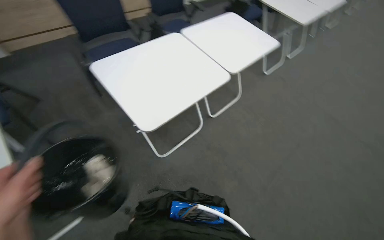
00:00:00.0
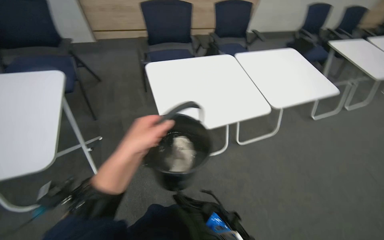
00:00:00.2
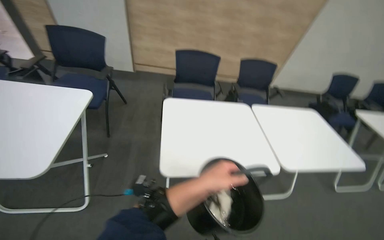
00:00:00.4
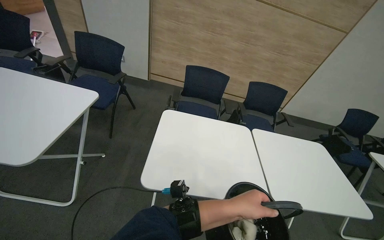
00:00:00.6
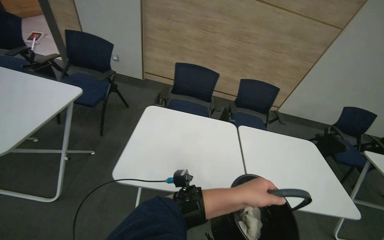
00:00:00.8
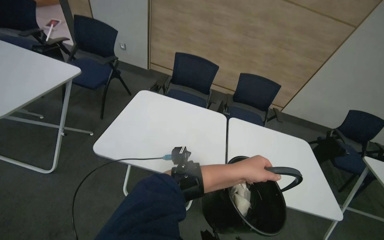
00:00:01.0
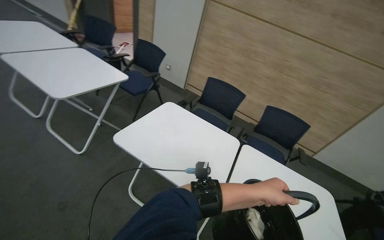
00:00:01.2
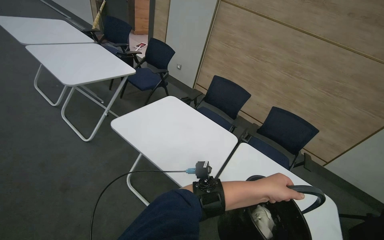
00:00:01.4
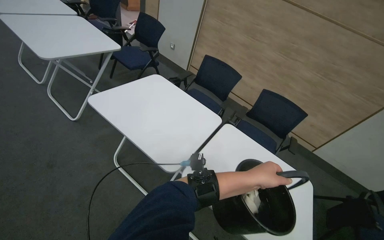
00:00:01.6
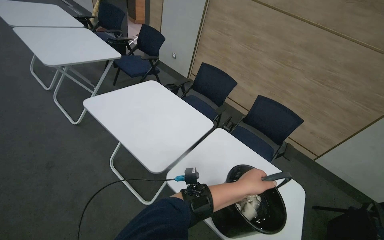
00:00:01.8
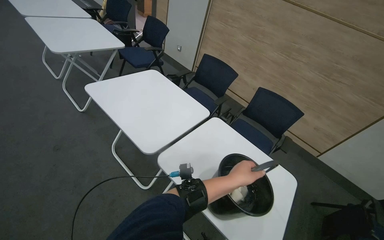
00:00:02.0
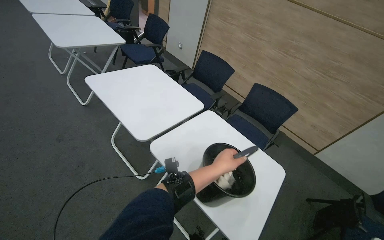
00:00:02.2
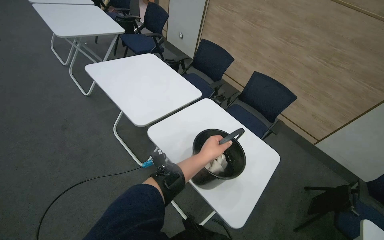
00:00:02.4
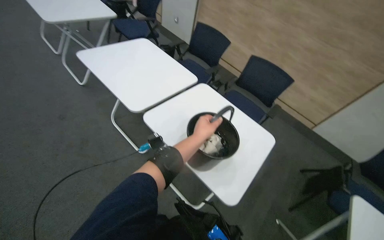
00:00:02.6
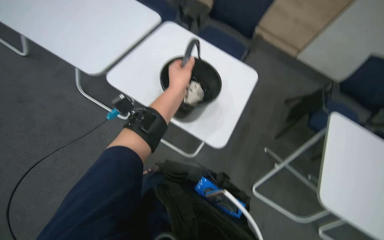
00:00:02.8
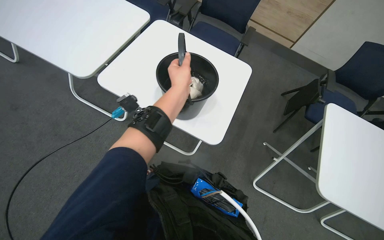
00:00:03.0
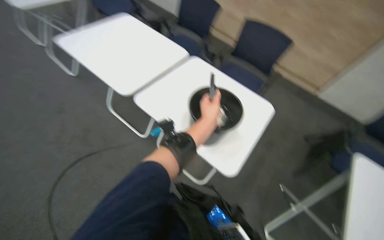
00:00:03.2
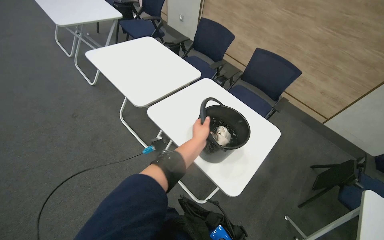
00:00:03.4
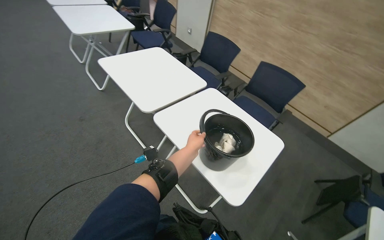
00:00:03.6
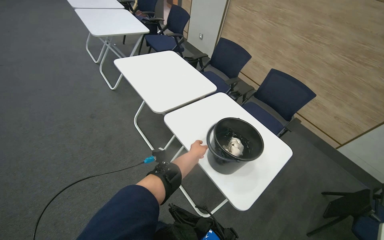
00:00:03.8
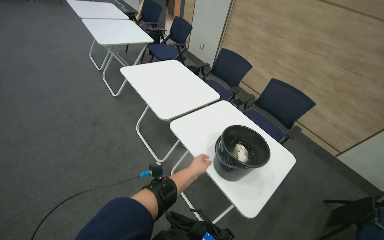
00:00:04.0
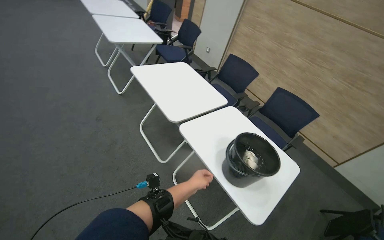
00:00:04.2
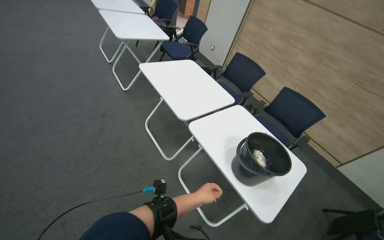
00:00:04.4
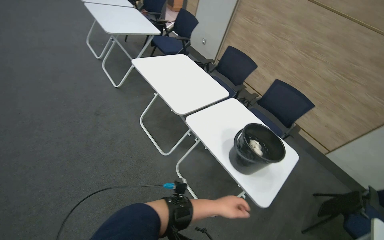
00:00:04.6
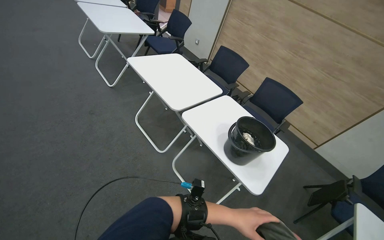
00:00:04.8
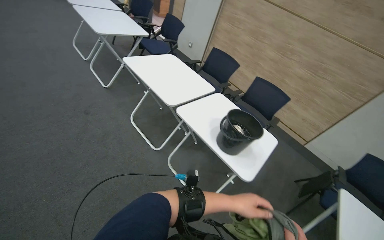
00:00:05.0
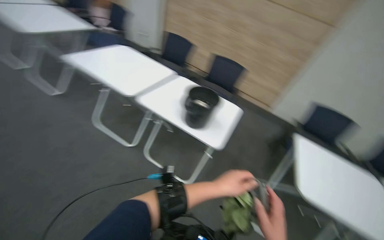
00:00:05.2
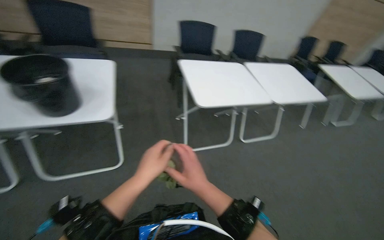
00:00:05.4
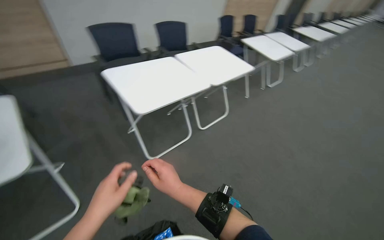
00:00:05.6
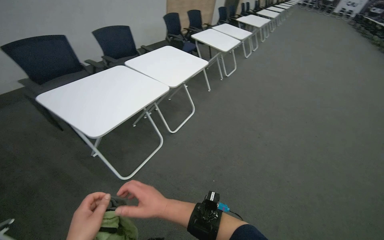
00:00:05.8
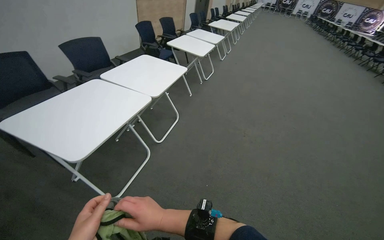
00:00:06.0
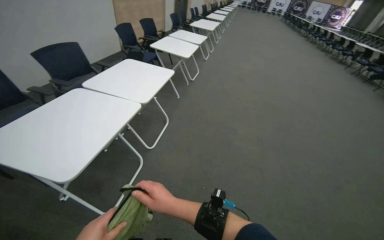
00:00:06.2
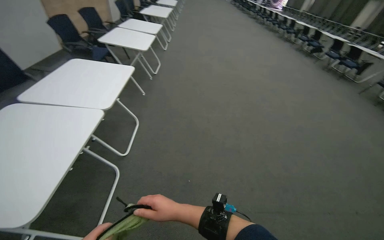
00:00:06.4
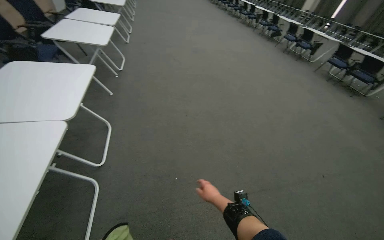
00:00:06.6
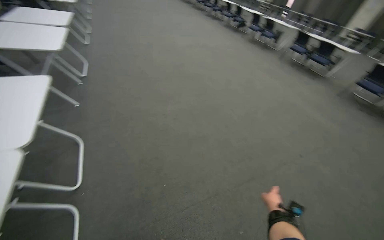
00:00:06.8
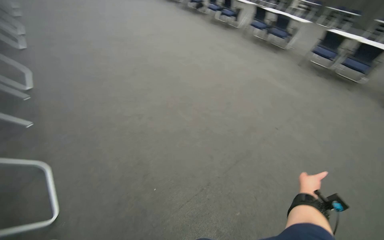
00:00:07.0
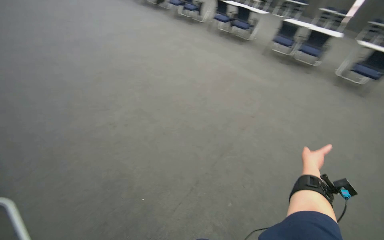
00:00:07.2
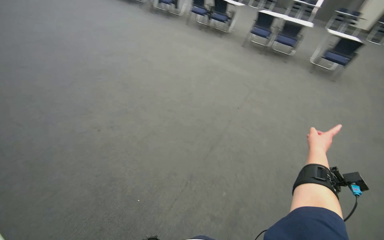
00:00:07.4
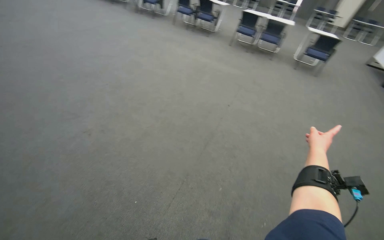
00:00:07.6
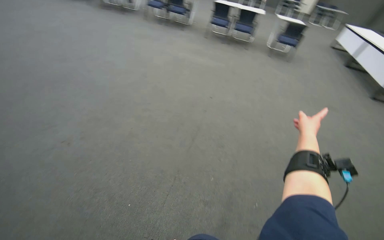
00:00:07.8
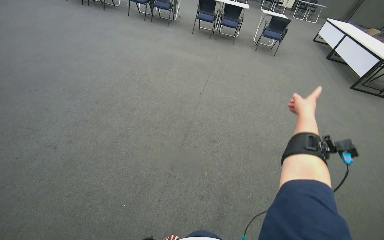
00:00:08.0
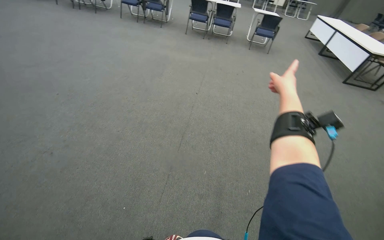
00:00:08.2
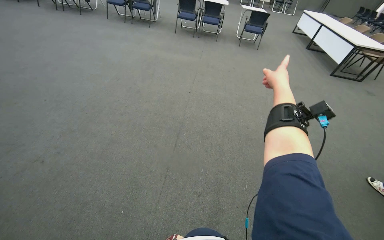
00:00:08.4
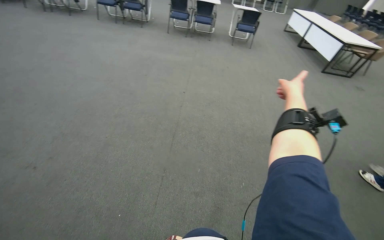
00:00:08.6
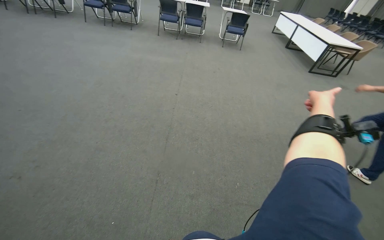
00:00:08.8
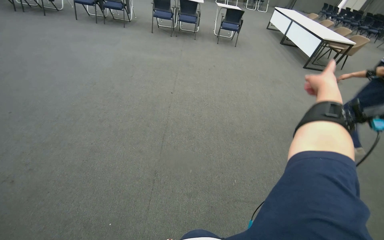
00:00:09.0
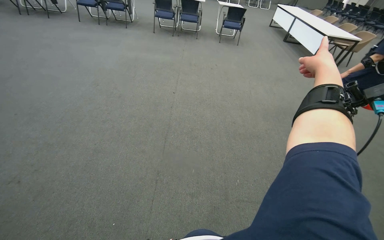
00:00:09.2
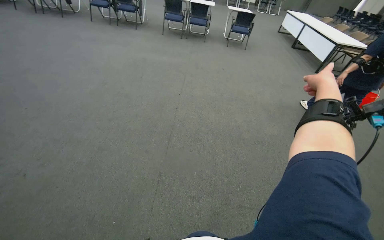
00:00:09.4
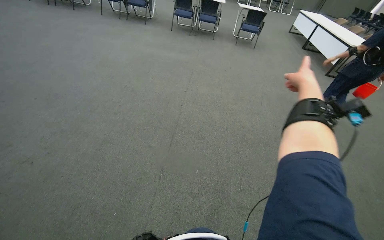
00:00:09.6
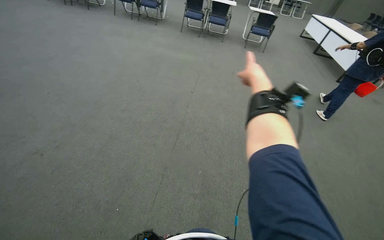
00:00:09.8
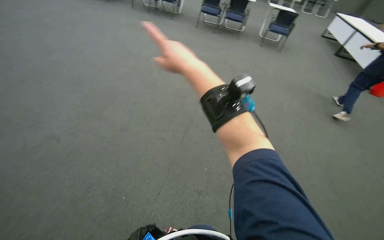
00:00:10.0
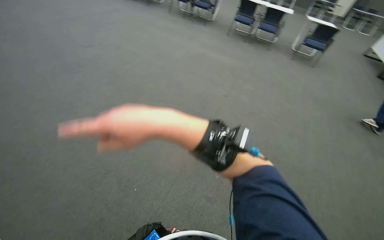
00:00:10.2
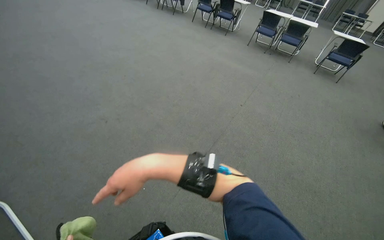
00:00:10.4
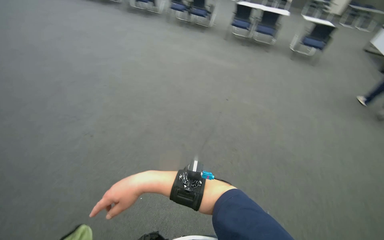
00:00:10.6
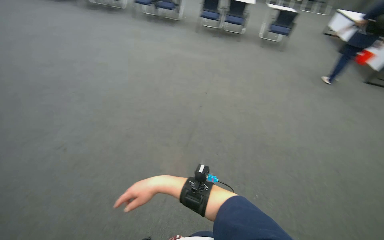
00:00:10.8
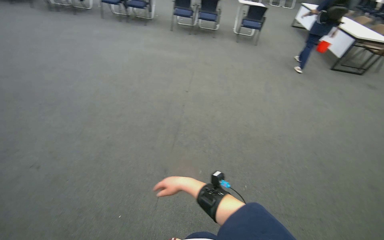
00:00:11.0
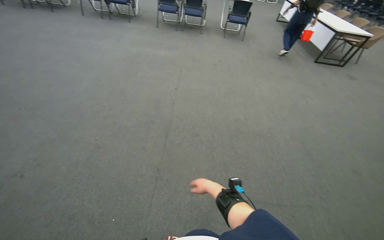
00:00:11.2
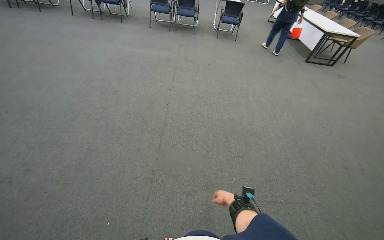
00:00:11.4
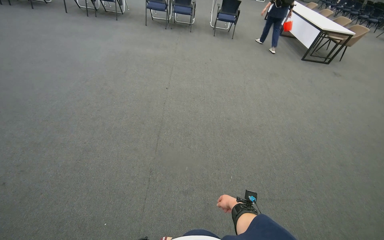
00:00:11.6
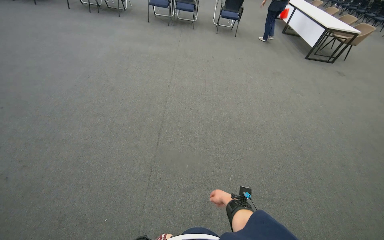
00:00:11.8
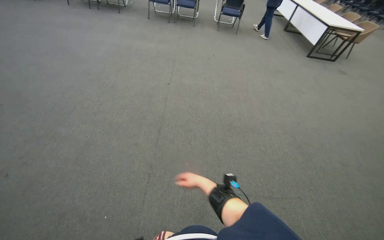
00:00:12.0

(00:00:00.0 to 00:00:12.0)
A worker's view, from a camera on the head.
Job: wiping surfaces.
The whole recording: Wiping conference room tables and chairs. The worker wipes down tables and chairs in the conference room, periodically rinsing the cloth.
00:00:00.0 - 00:00:01.6: The head travels some 50 cm. The wearer looks roughly 70 degrees further to the left. The view tips upward by roughly 30 degrees.
00:00:01.6 - 00:00:03.0: The head travels approximately 50 cm. The wearer looks some 25 degrees further downward.
00:00:03.0 - 00:00:04.4: The wearer looks some 25 degrees further upward. The scene rotates clockwise by approximately 25 degrees.
00:00:04.4 - 00:00:06.0: The camera is carried approximately 40 cm. The wearer's head swings roughly 115 degrees to the right. The wearer looks approximately 20 degrees further downward.
00:00:06.0 - 00:00:07.6: The wearer's head swings roughly 80 degrees to the right. The view tilts about 15 degrees downward.
00:00:07.6 - 00:00:09.0: The head rotates about 25 degrees to the right. The right hand is displaced nearer to the camera by about 20 cm.
00:00:09.0 - 00:00:10.4: The head turns to the left by some 35 degrees.
00:00:10.4 - 00:00:12.0: The wearer's head swings approximately 35 degrees to the right.

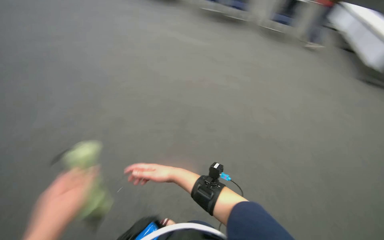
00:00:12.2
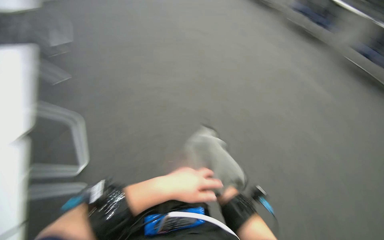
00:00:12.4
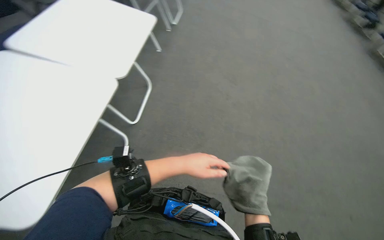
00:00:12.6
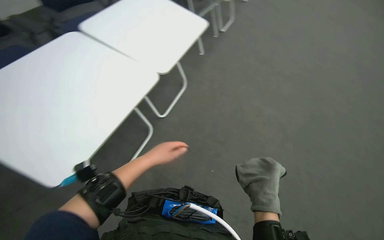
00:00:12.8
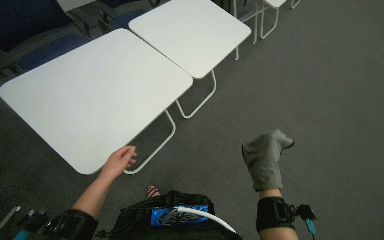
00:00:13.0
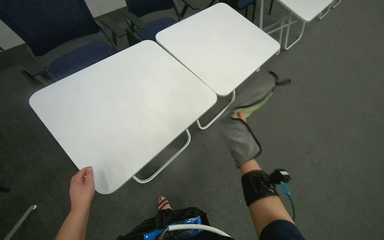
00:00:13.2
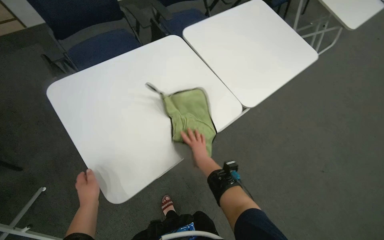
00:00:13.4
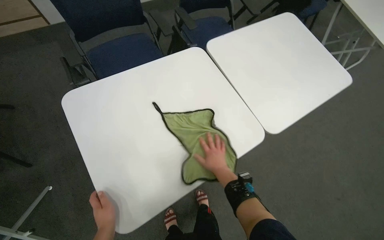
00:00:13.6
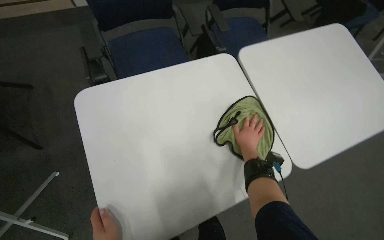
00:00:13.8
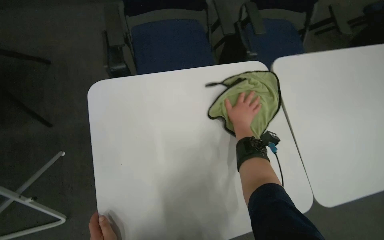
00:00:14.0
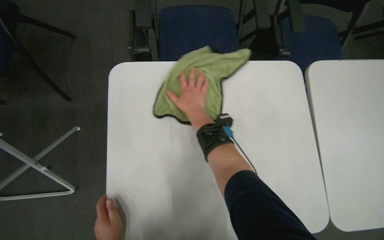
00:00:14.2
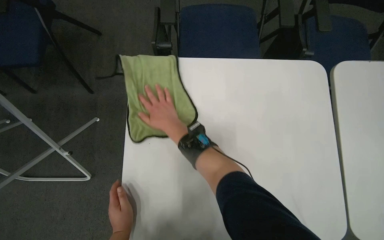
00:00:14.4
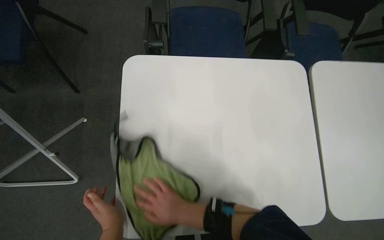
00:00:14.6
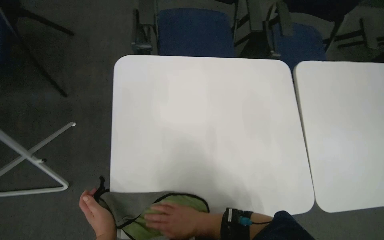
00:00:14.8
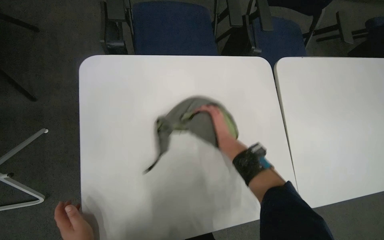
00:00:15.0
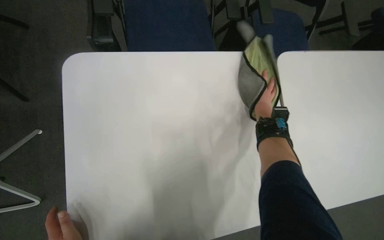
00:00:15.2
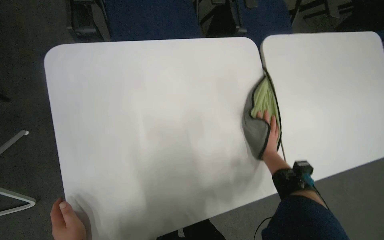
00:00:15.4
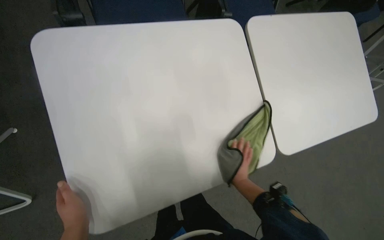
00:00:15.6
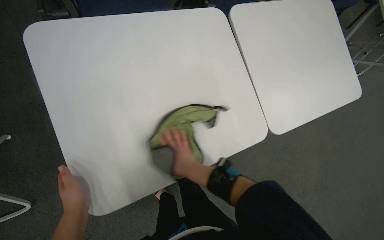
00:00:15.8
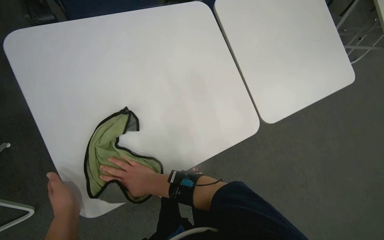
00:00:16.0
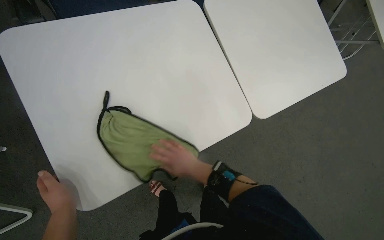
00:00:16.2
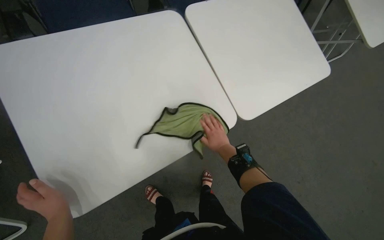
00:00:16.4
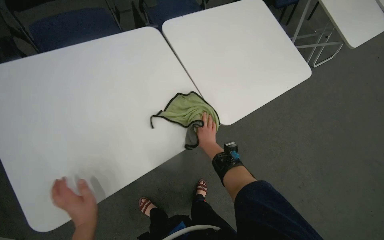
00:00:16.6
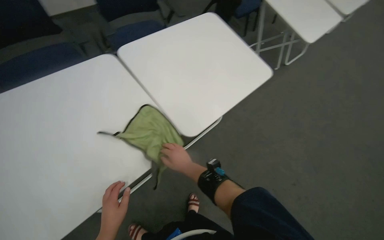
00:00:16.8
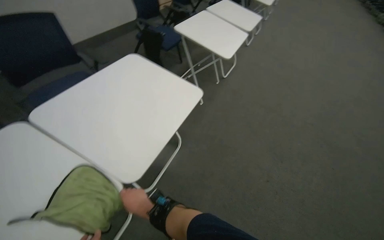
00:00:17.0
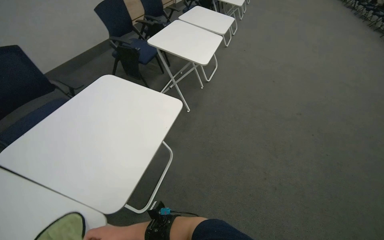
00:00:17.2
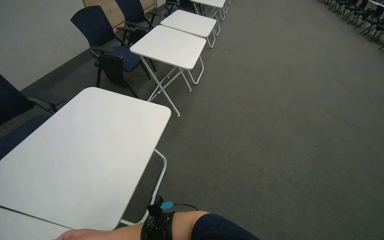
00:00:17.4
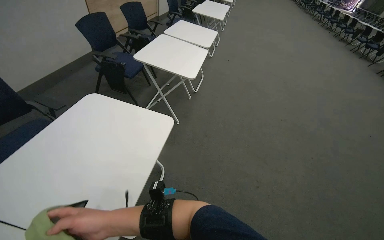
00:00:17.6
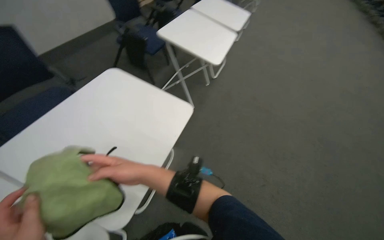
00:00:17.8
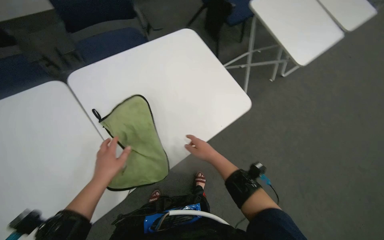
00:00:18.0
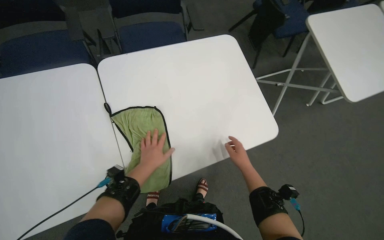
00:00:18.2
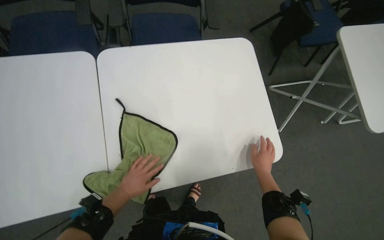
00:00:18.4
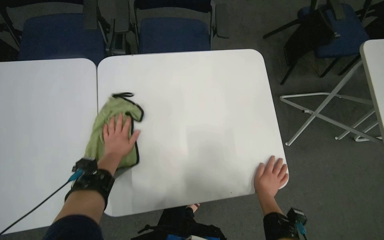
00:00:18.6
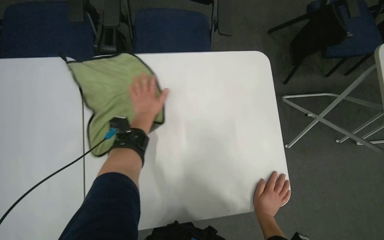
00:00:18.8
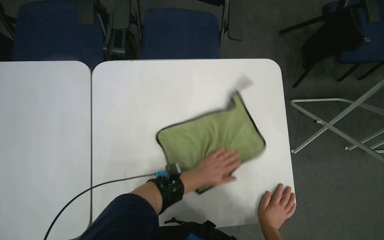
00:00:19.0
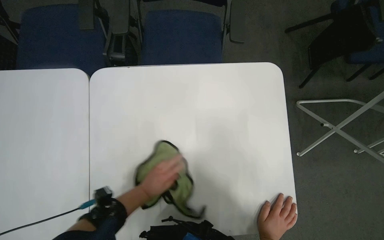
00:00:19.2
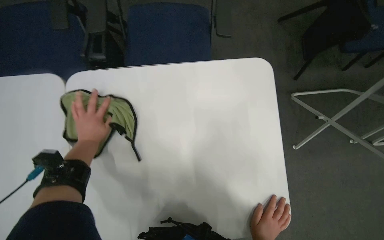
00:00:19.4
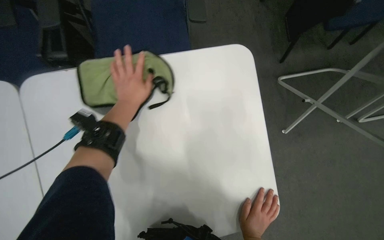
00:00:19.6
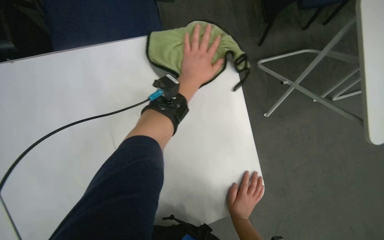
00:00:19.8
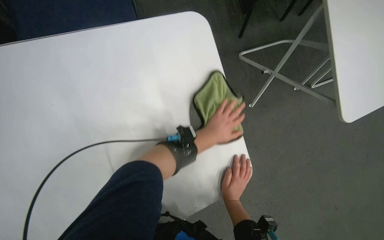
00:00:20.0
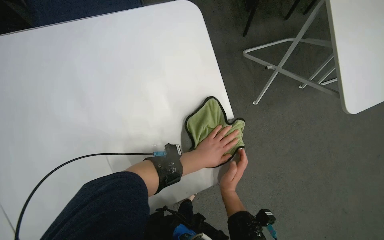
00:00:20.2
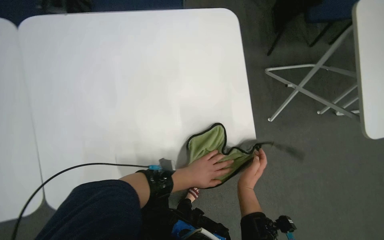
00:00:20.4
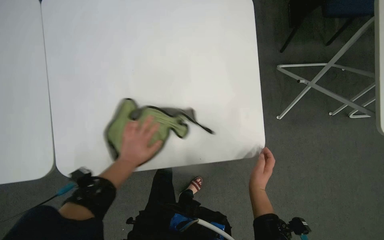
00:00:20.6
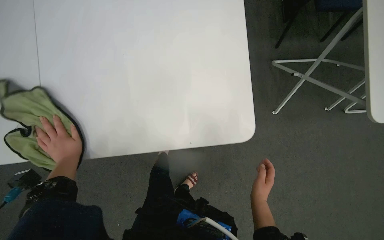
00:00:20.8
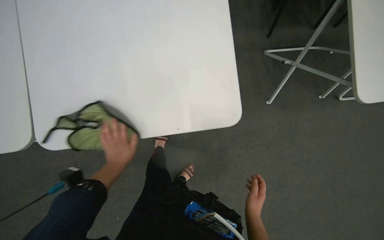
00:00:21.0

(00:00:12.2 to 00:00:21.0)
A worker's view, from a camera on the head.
Job: wiping surfaces.
The whole recording: Wiping conference room tables and chairs. The worker wipes down tables and chairs in the conference room, periodically rinsing the cloth.
00:00:12.2 - 00:00:13.6: The head turns to the left by about 110 degrees.
00:00:18.0 - 00:00:19.6: The camera is carried about 50 cm. The wearer's head swings some 25 degrees to the left. The wearer looks about 15 degrees further downward.
00:00:19.6 - 00:00:21.0: The left hand moves left and right over some 40 cm, changing direction 2 times.
